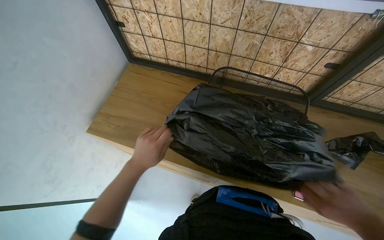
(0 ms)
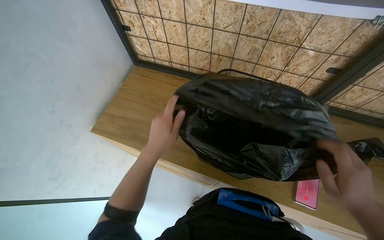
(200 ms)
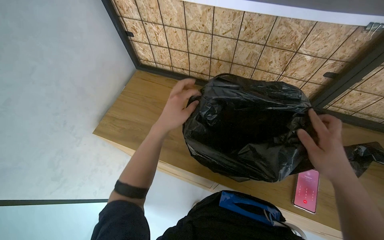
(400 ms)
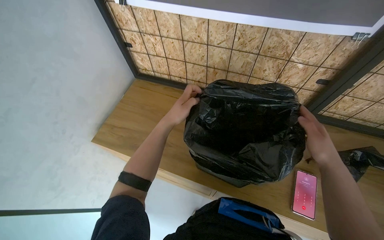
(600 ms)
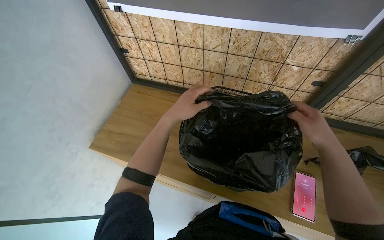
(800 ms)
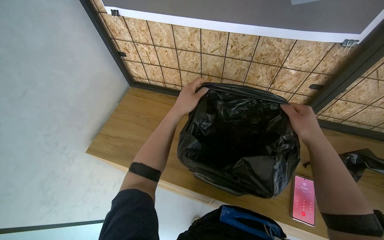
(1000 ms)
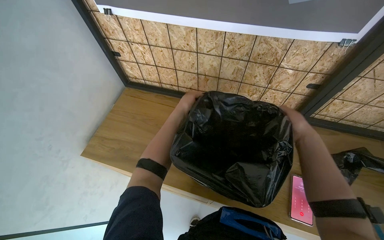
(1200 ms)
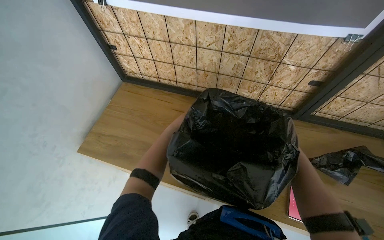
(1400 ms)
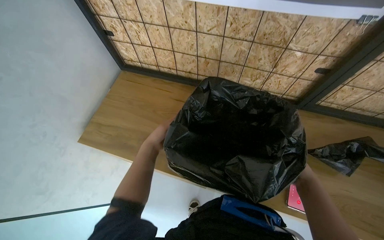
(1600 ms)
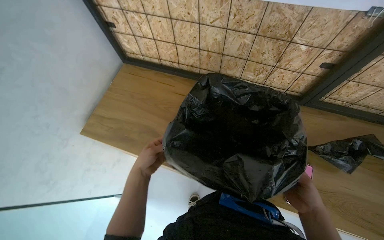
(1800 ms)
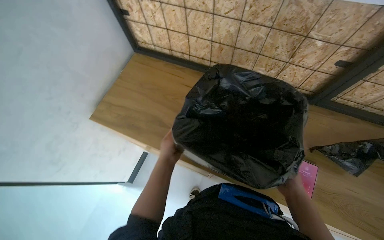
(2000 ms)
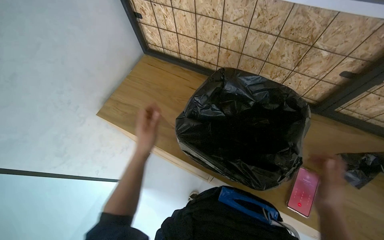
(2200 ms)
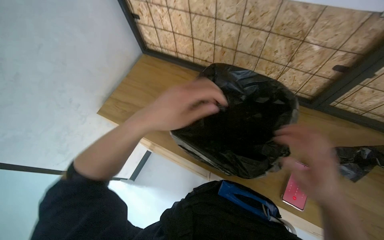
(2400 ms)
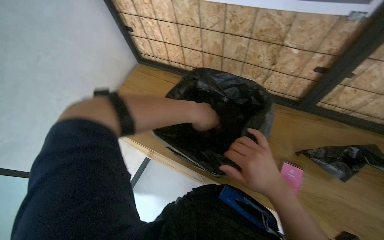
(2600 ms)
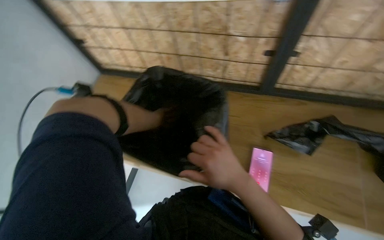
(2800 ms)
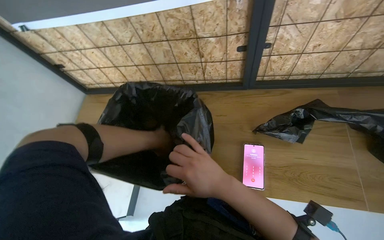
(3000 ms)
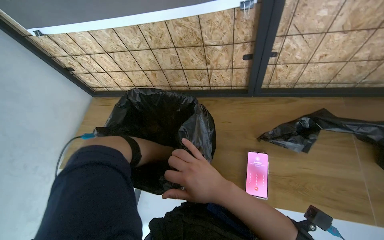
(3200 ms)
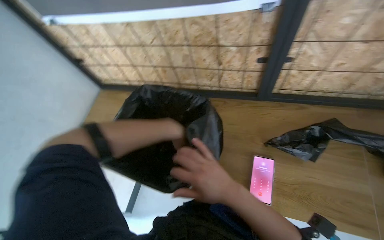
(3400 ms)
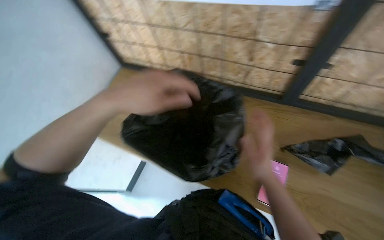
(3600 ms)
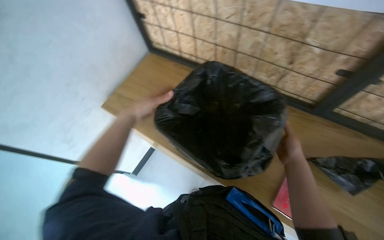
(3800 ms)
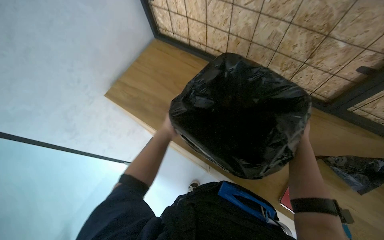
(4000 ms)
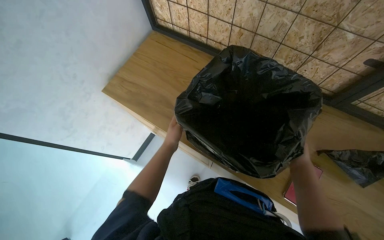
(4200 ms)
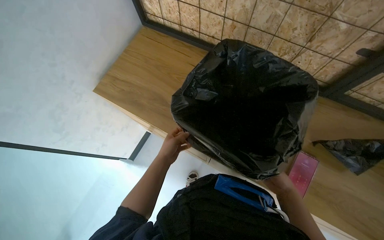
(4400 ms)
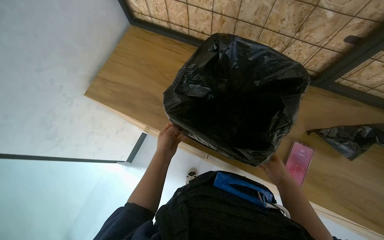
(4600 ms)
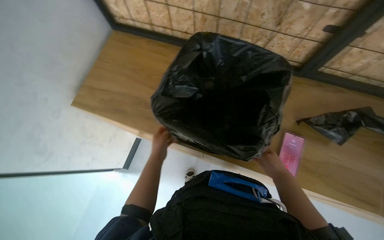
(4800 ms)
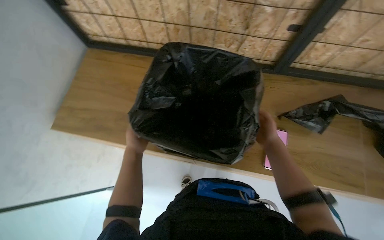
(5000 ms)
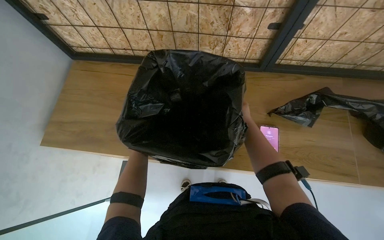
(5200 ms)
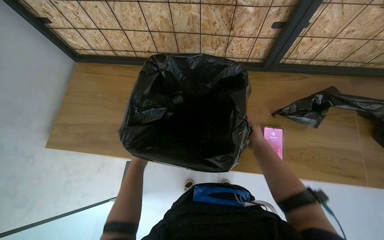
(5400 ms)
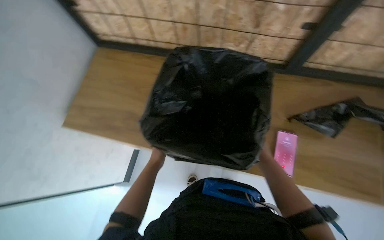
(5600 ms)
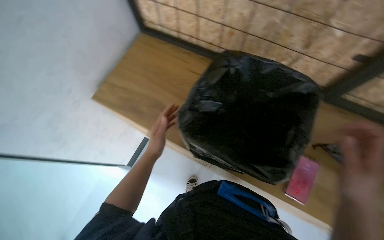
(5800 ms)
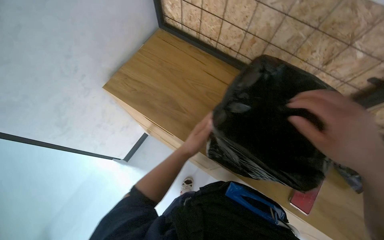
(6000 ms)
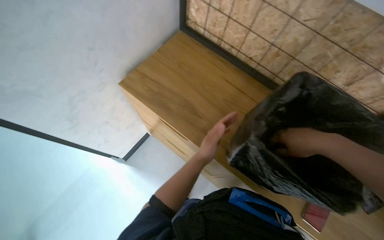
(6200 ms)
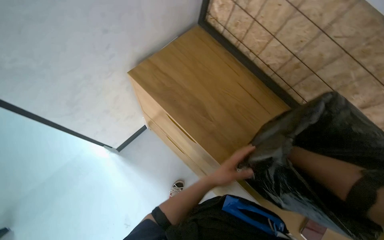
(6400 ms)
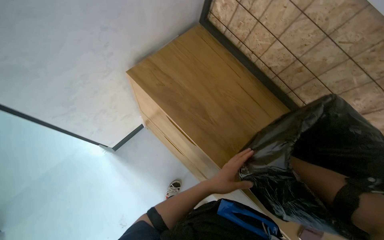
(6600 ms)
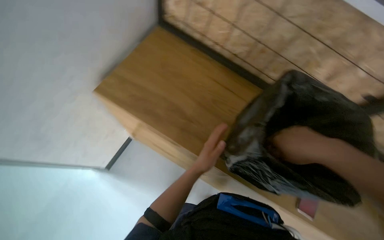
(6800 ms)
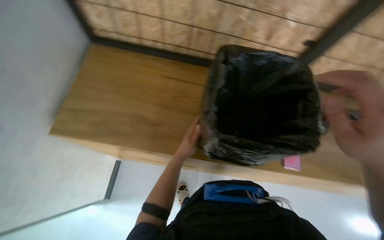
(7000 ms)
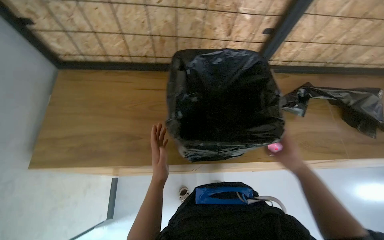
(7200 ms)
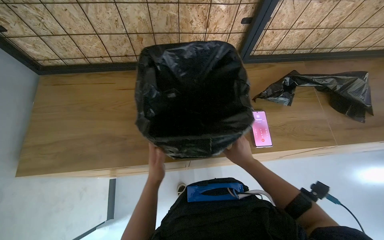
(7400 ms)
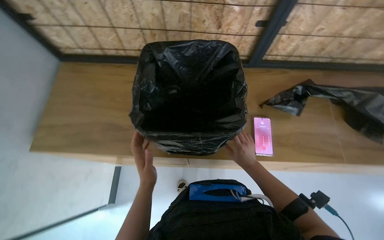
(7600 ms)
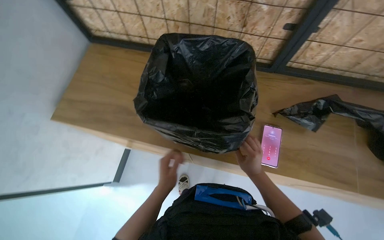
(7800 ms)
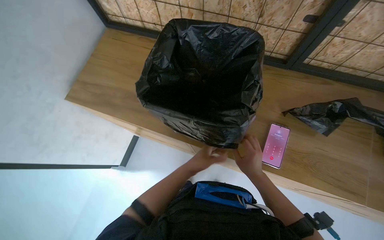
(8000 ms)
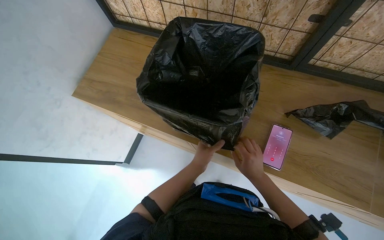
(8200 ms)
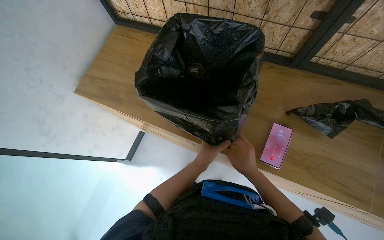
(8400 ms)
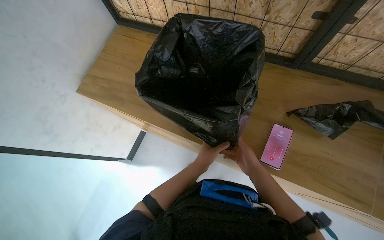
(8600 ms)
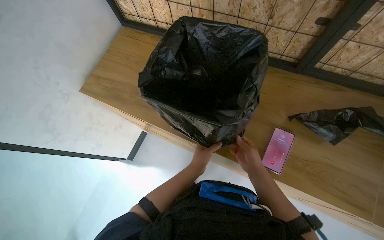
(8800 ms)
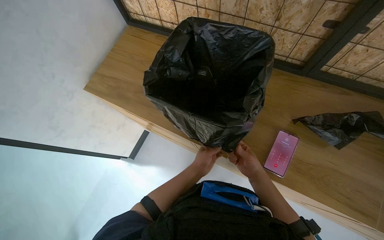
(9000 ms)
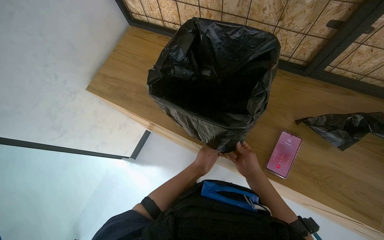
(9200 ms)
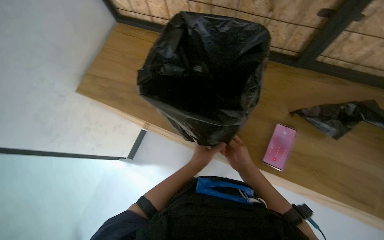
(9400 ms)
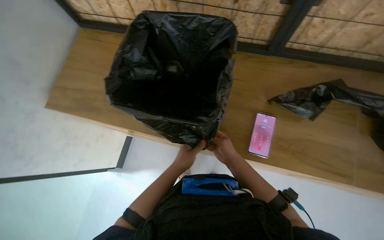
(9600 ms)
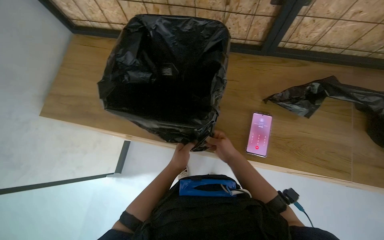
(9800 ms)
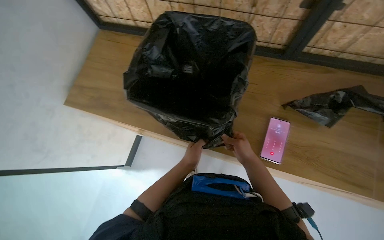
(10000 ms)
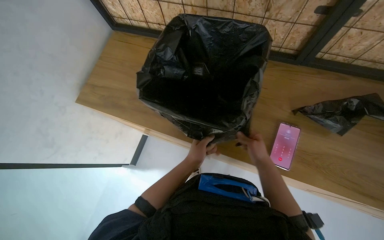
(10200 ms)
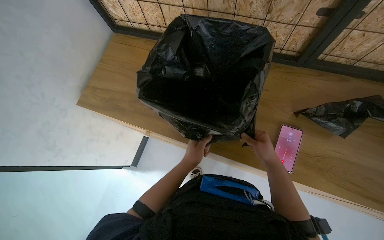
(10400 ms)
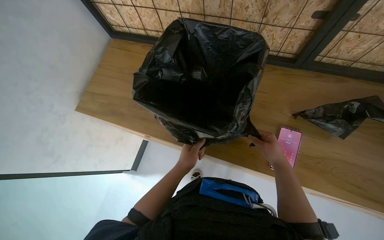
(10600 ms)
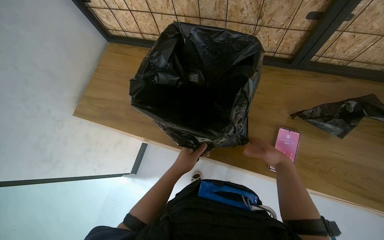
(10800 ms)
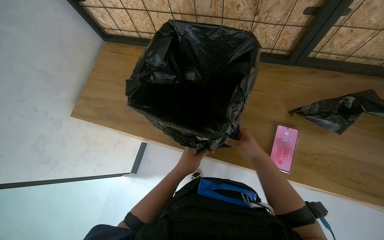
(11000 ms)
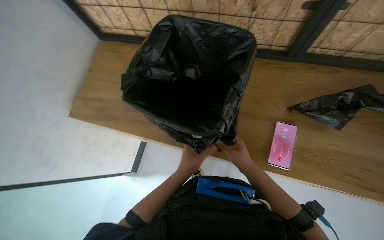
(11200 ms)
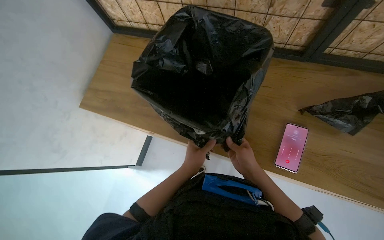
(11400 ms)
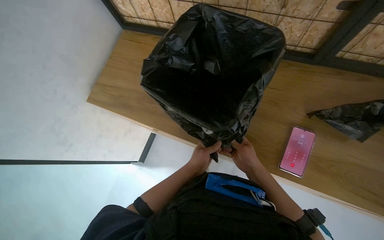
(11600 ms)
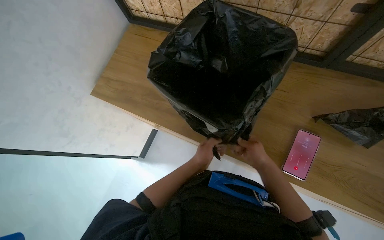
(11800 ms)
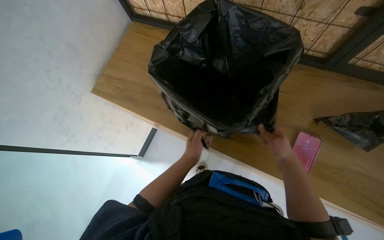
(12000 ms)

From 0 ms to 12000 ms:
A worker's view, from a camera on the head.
Job: managing trash.
The whole recording: Lining trash bin with new bag. The worker places a new black trash bag into a bin and secures it.
From 0 ms to 1600 ms: The left hand moves up the picture, some 10 cm, and moves some 20 cm farther from the camera and comes back.
From 3000 ms to 4400 ms: The right hand travels farther from the camera and to the right by roughly 20 cm.
From 6000 ms to 7600 ms: The head rotates approximately 30 degrees to the right.
From 7600 ms to 9000 ms: The wearer's head swings roughly 25 degrees to the left. The left hand goes approximately 15 cm to the right.
From 9000 ms to 10400 ms: The hands stay close to where they were, moving slightly.
From 10400 ms to 12000 ms: The right hand goes left and right, roughly 10 cm each way, reversing 2 times.

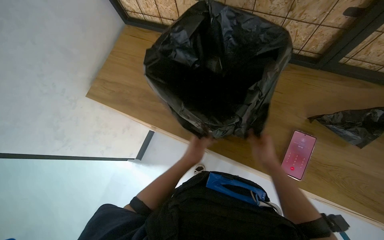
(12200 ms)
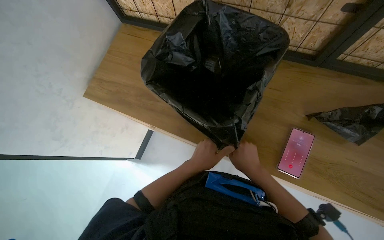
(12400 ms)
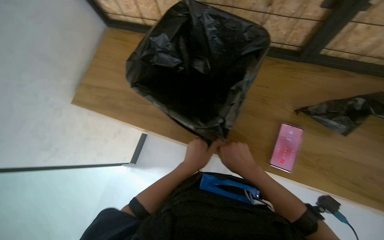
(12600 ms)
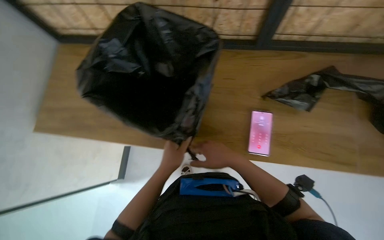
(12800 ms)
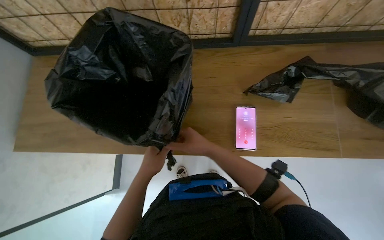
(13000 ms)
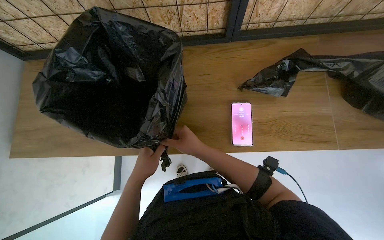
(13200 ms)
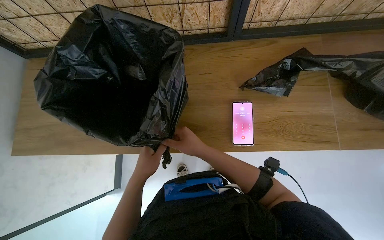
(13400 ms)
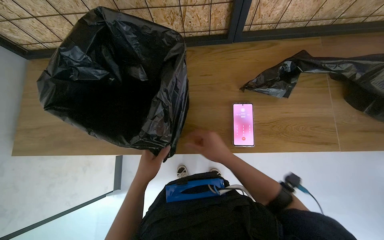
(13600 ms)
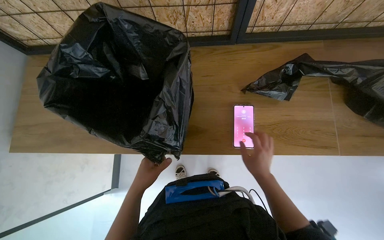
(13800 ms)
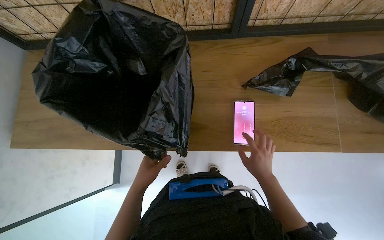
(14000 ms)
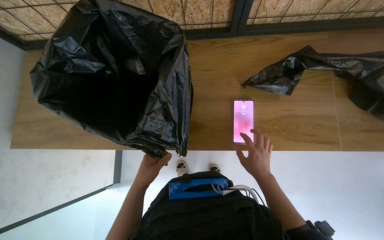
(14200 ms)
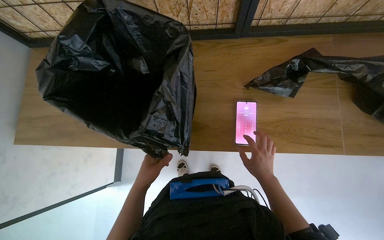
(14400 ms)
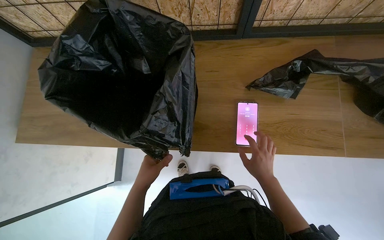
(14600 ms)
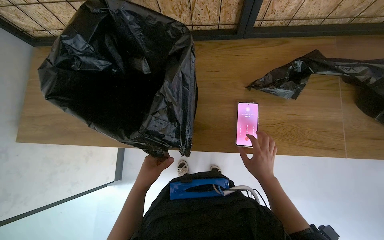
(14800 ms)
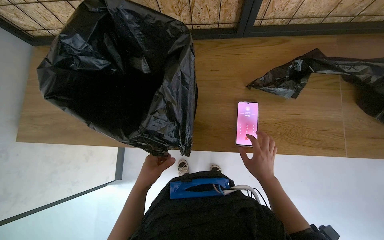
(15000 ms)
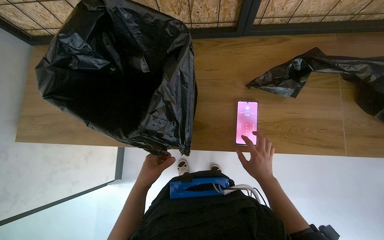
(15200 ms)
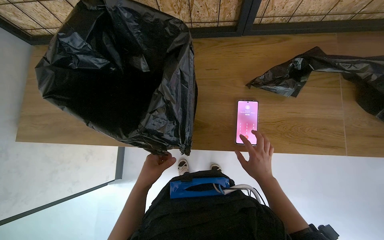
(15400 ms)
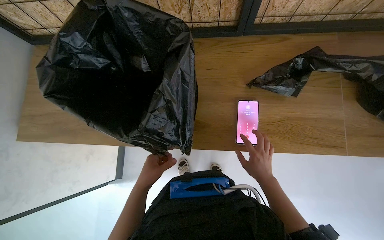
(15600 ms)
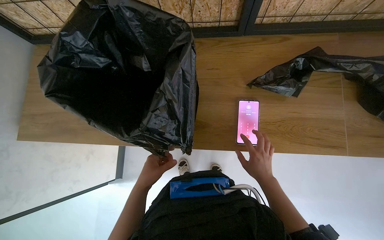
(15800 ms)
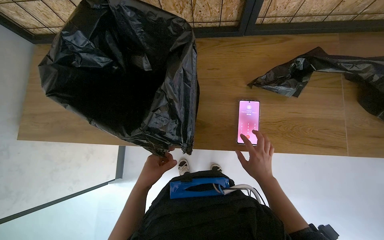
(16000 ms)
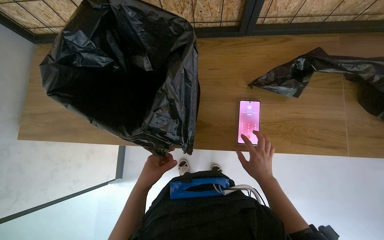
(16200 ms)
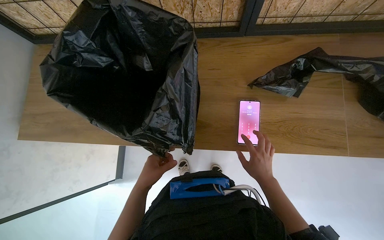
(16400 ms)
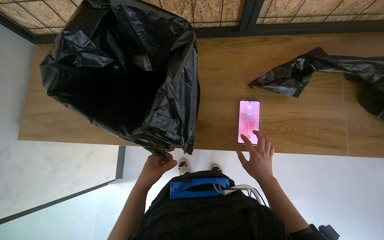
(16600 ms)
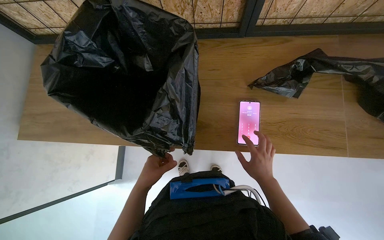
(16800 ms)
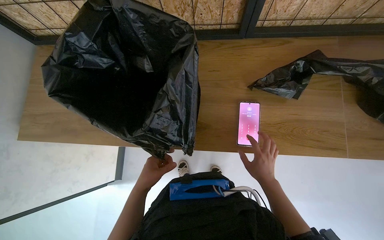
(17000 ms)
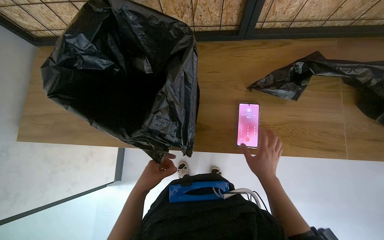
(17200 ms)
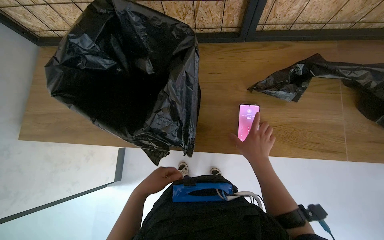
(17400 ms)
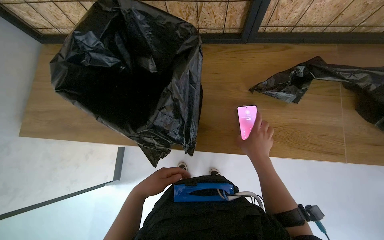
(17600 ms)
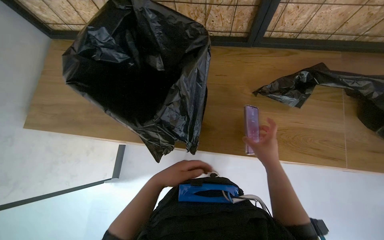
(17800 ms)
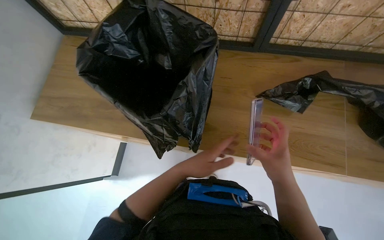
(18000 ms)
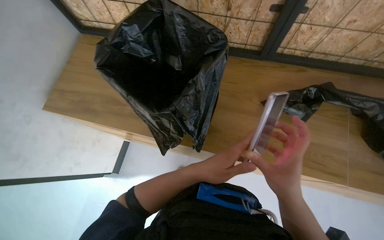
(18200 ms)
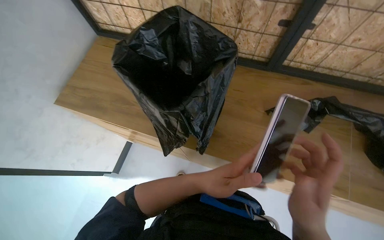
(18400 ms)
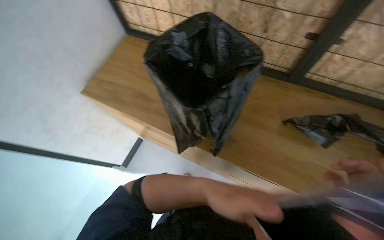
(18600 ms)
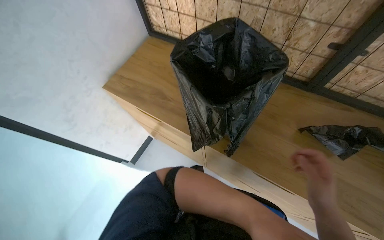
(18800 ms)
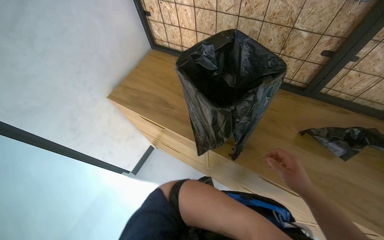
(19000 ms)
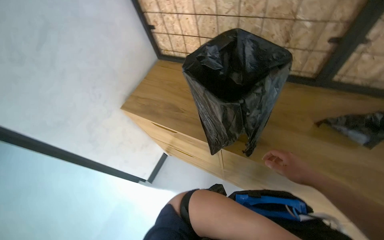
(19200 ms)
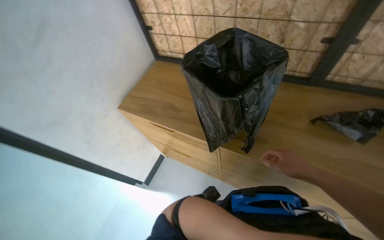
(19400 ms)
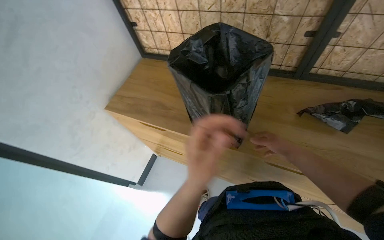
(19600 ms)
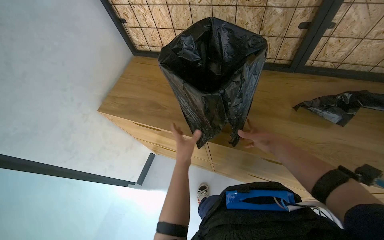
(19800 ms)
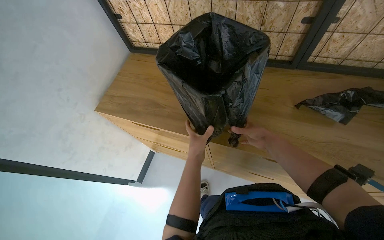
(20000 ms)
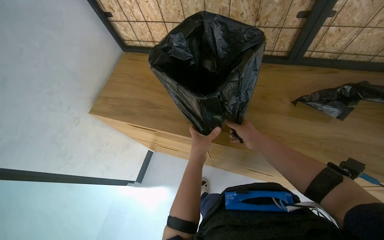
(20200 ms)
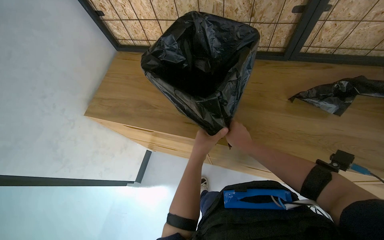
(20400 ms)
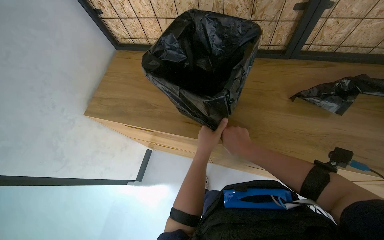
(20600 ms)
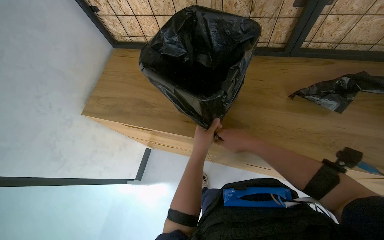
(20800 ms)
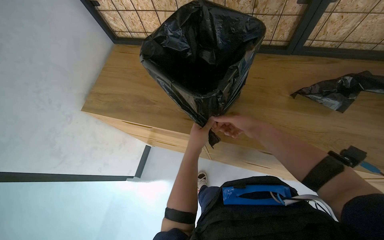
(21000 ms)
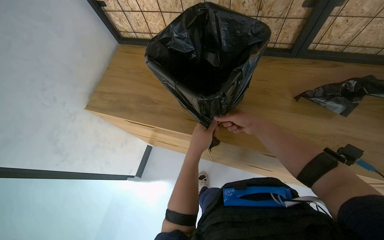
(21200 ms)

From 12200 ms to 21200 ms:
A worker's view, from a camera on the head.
Job: managing trash.
The whole recording: Lining trash bin with new bag. The worker places a new black trash bag into a bin and secures it.
From 12200 ms to 13800 ms: The head rotates some 25 degrees to the right. The right hand shifts approximately 10 cm down the picture, and goes to the left and returns, some 10 cm each way.
From 13800 ms to 15200 ms: The hands work in one place, with small movements.
From 15200 ms to 16600 ms: The hands stay in one place.
From 16600 ms to 18200 ms: The left hand shifts about 20 cm to the right and nearer to the camera, while the right hand is displaced nearer to the camera by about 20 cm.
From 18200 ms to 19800 ms: The right hand moves farther from the camera, about 10 cm.
